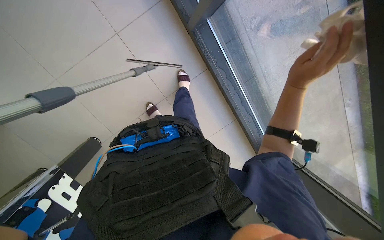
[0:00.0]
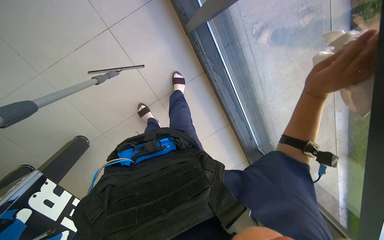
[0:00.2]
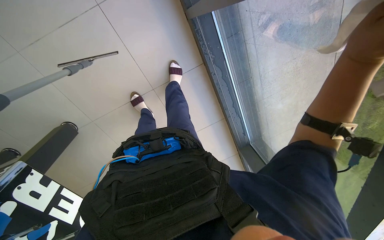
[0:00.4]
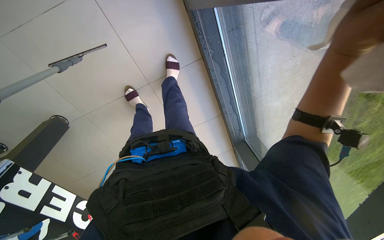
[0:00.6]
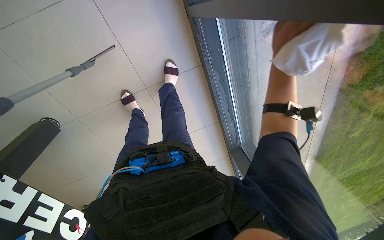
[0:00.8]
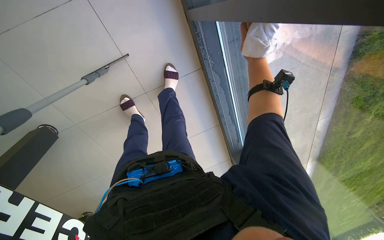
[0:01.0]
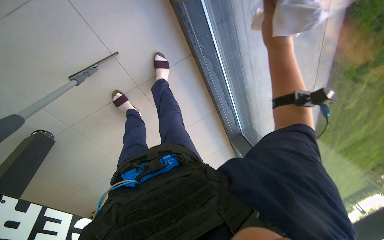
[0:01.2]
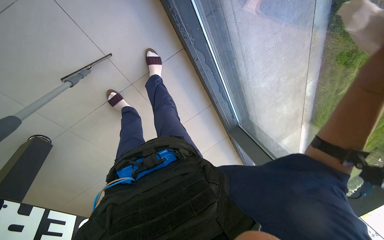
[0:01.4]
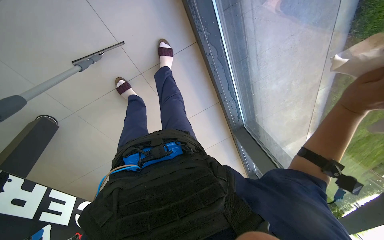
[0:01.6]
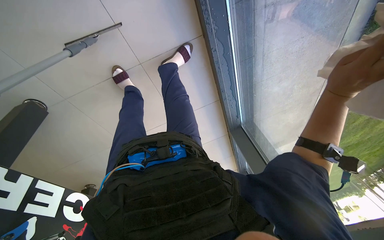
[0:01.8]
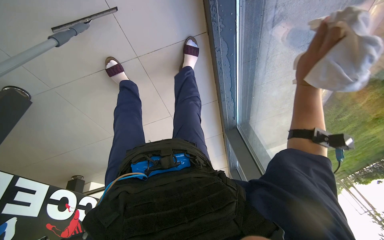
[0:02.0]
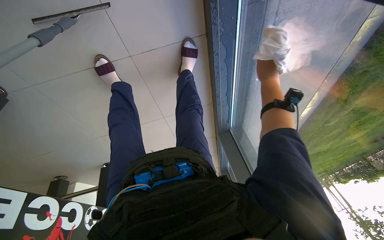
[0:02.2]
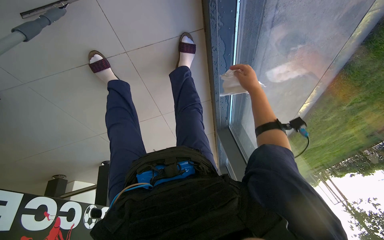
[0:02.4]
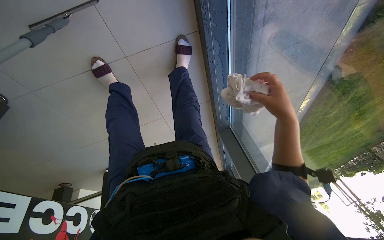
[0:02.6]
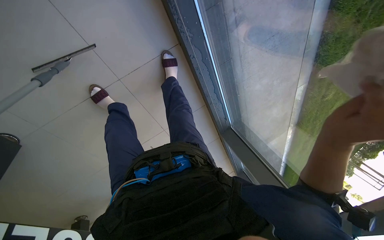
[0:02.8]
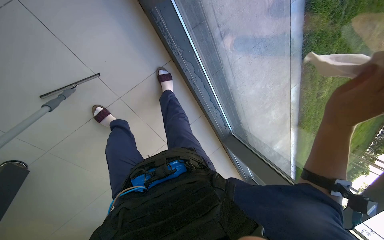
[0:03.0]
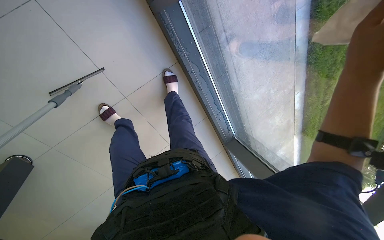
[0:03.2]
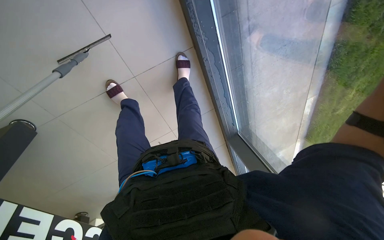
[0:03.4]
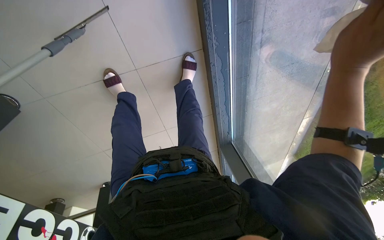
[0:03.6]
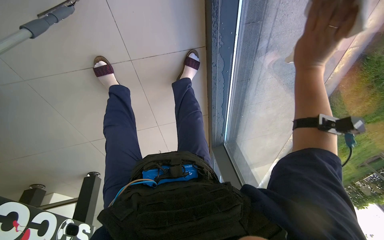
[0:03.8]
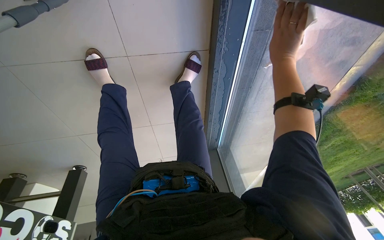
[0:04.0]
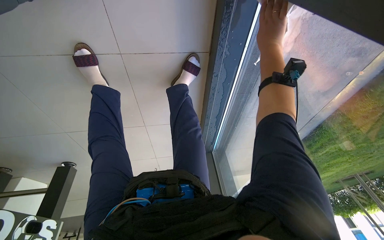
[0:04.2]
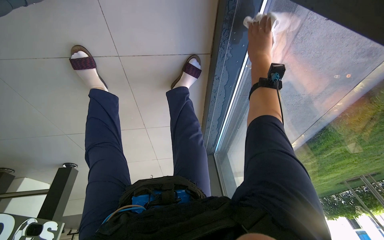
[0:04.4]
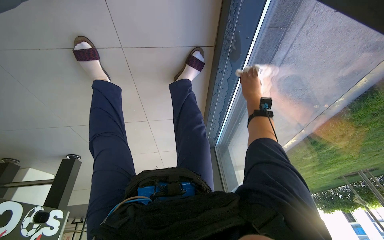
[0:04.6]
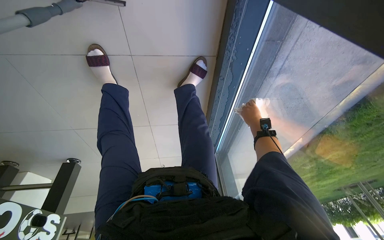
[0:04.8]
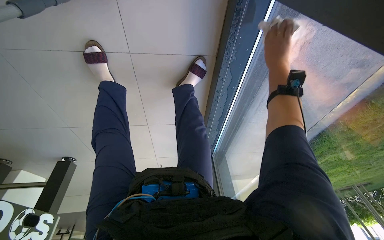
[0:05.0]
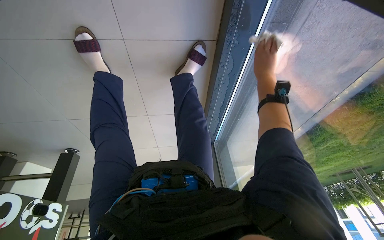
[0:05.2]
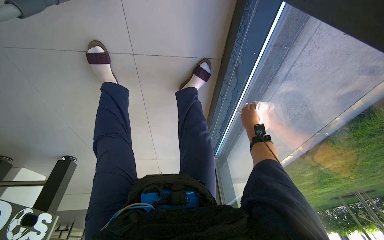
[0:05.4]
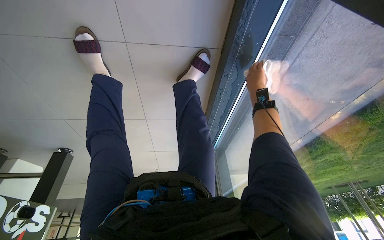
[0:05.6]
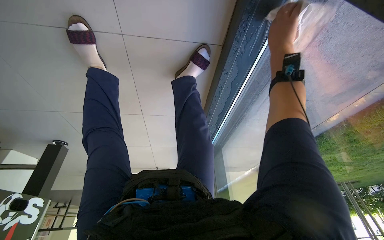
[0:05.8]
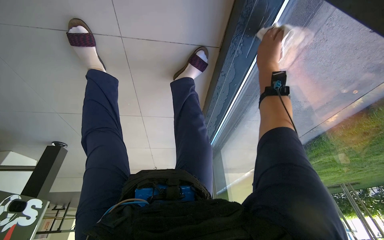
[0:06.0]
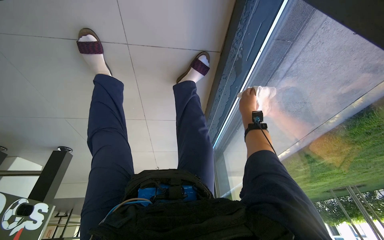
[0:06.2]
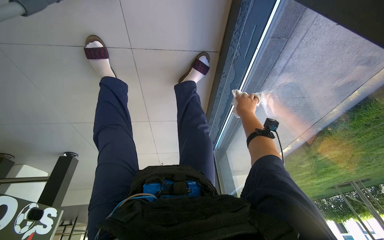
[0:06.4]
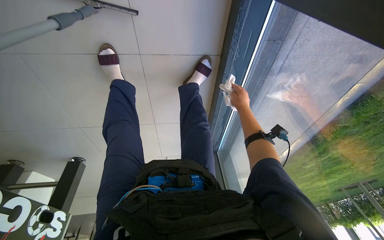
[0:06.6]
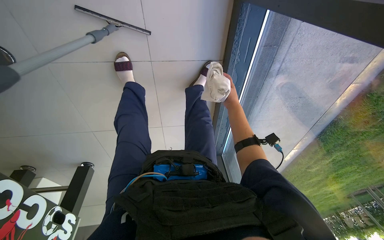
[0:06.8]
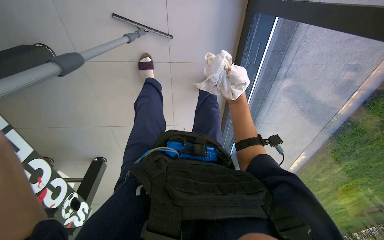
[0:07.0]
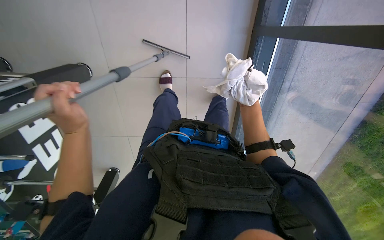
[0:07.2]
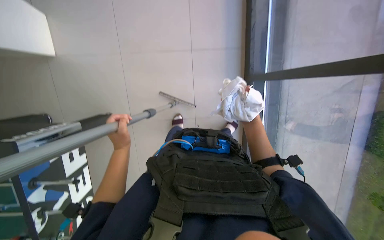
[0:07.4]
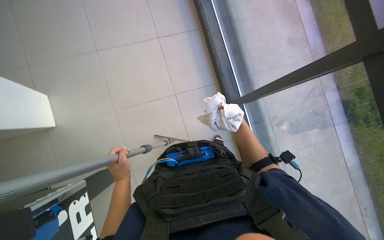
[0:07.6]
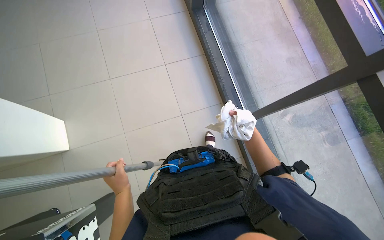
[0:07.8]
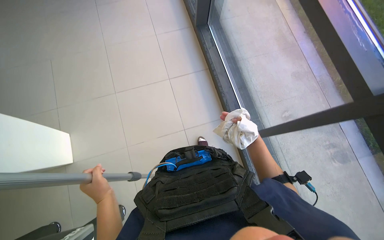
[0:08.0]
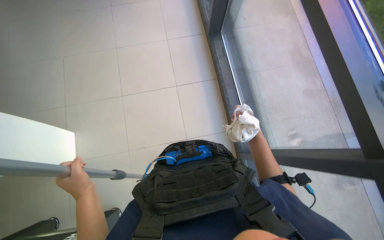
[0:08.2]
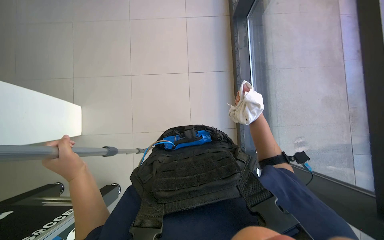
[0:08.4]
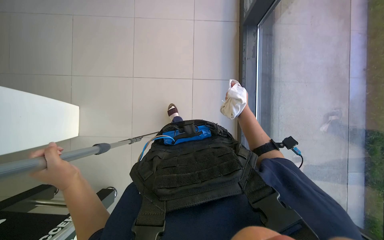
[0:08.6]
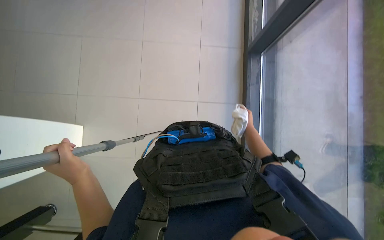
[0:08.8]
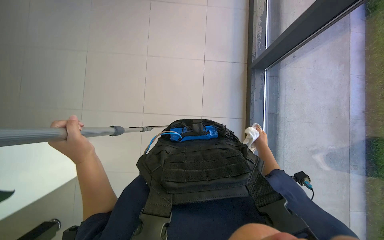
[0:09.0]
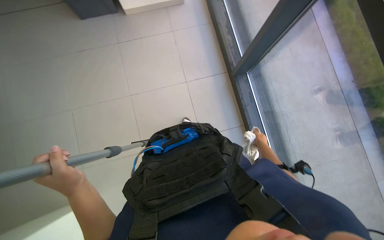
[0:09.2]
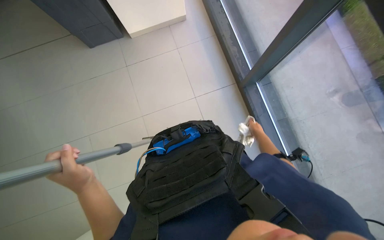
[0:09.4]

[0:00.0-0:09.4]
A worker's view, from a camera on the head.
Job: cleaning windows.
The whole recording: Wiping window frames with cloth. The worker wipes the lower window frames and glass with a white cloth.
0:00.0 to 0:01.6: The camera pitches downward, by about 15 degrees.
0:03.2 to 0:04.8: Everything in view rotates roughly 30 degrees clockwise.
0:04.8 to 0:06.2: The right hand reaches about 25 cm up the picture, then returns.
0:06.2 to 0:07.8: The camera travels about 70 cm. The wearer looks some 45 degrees further upward.

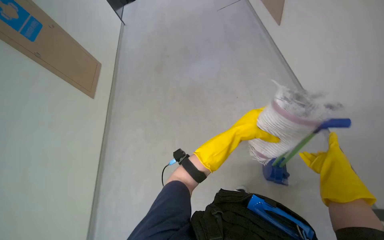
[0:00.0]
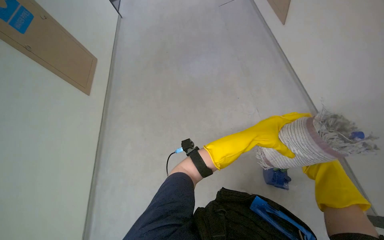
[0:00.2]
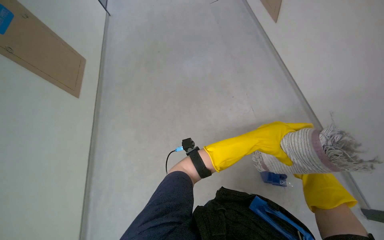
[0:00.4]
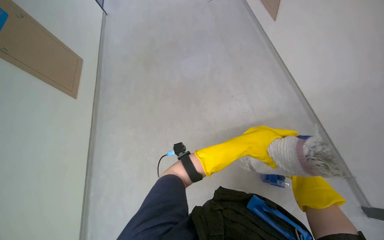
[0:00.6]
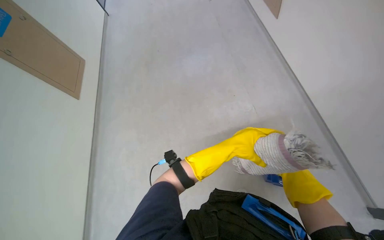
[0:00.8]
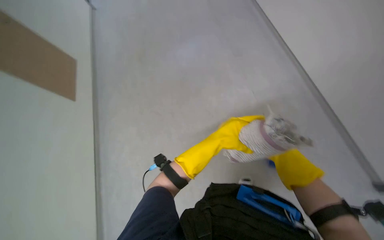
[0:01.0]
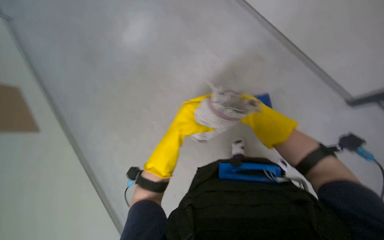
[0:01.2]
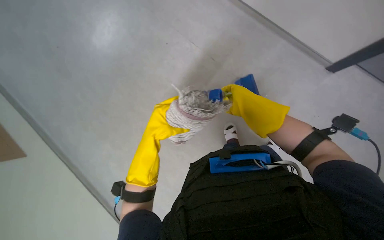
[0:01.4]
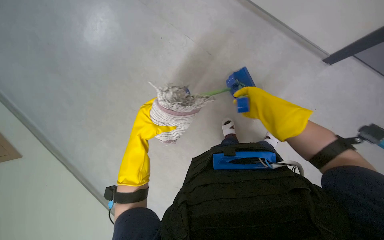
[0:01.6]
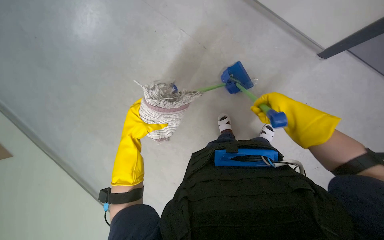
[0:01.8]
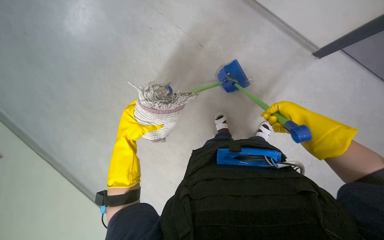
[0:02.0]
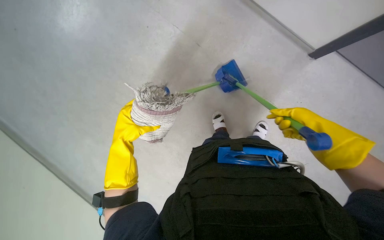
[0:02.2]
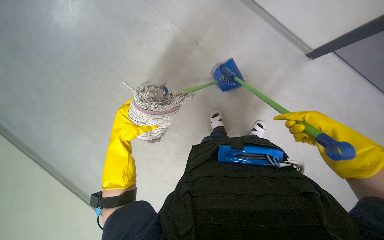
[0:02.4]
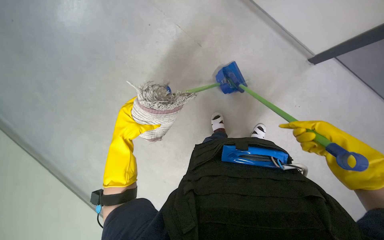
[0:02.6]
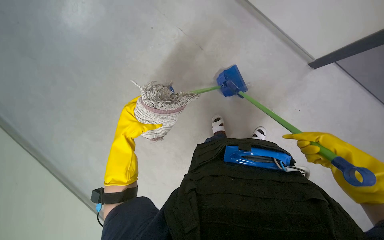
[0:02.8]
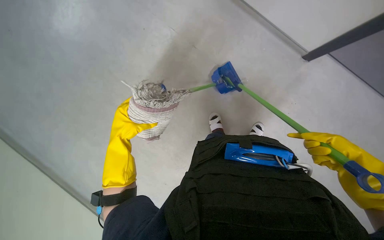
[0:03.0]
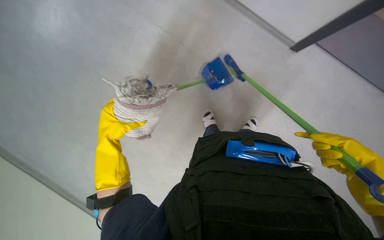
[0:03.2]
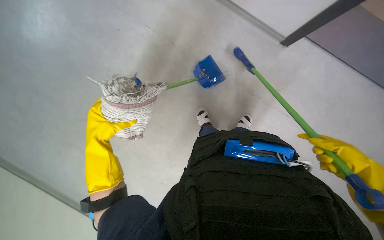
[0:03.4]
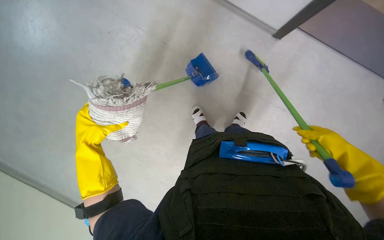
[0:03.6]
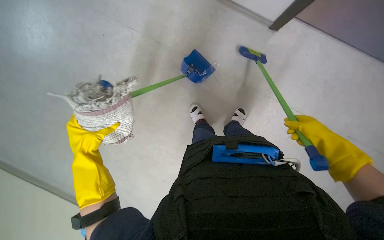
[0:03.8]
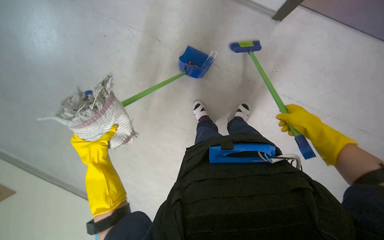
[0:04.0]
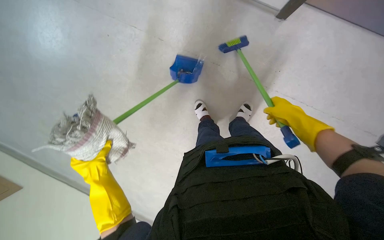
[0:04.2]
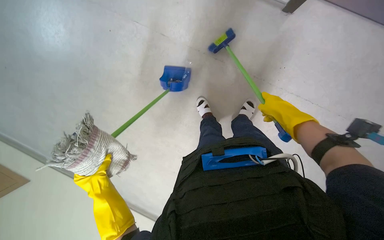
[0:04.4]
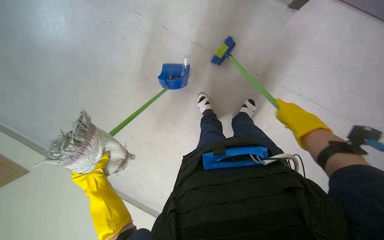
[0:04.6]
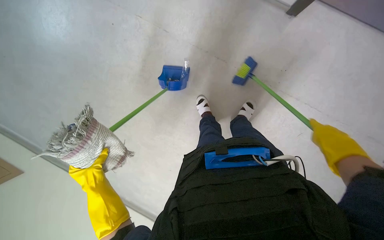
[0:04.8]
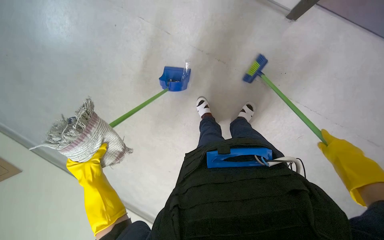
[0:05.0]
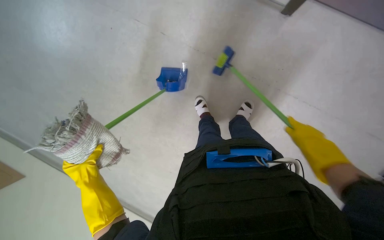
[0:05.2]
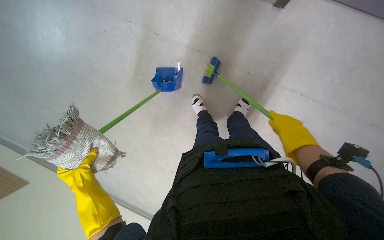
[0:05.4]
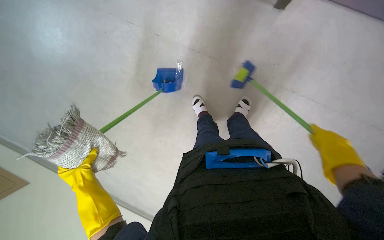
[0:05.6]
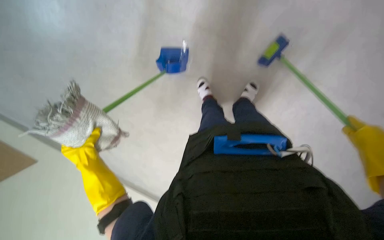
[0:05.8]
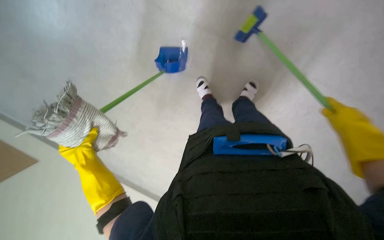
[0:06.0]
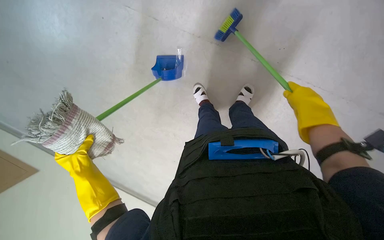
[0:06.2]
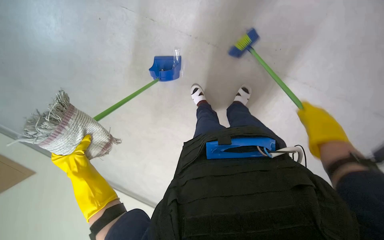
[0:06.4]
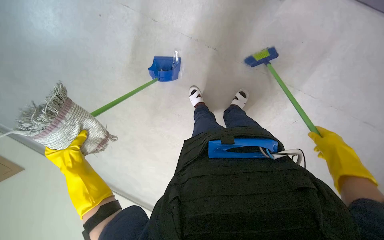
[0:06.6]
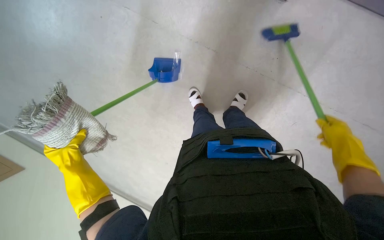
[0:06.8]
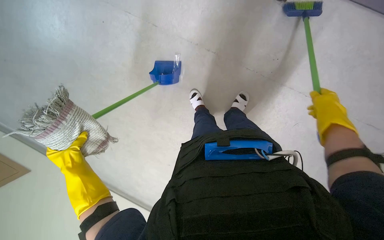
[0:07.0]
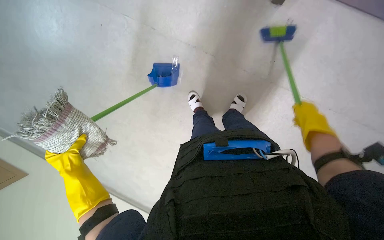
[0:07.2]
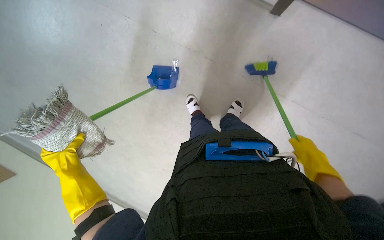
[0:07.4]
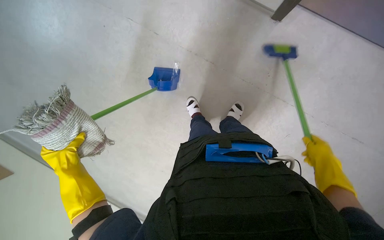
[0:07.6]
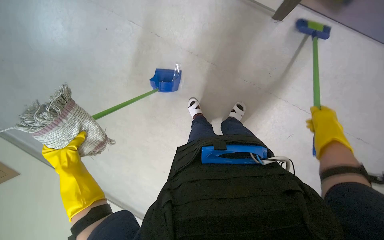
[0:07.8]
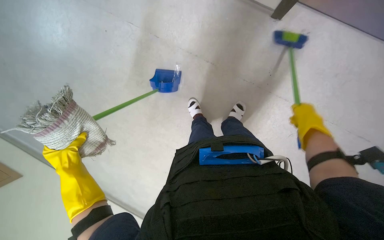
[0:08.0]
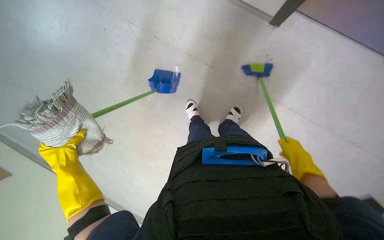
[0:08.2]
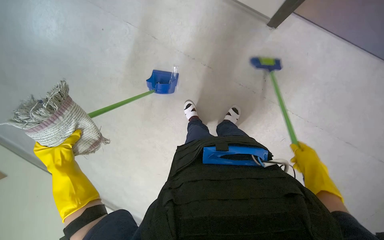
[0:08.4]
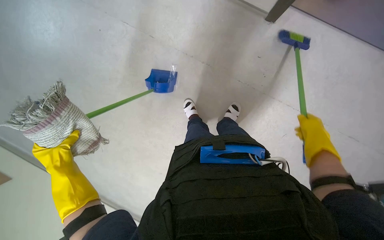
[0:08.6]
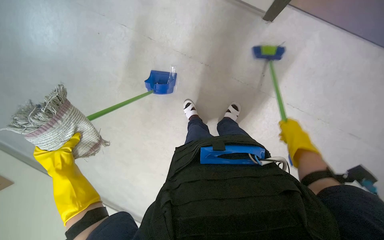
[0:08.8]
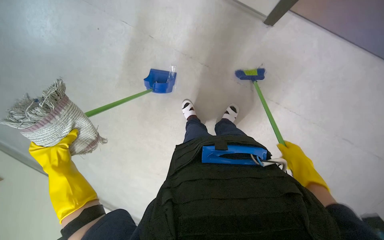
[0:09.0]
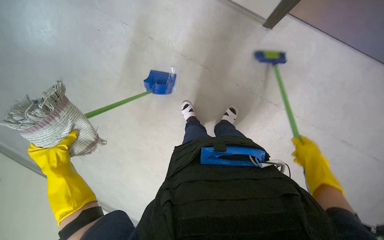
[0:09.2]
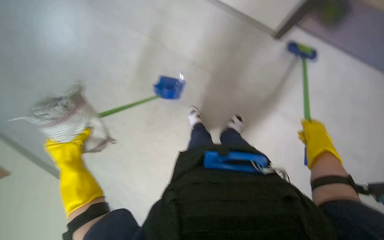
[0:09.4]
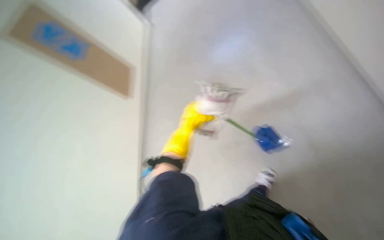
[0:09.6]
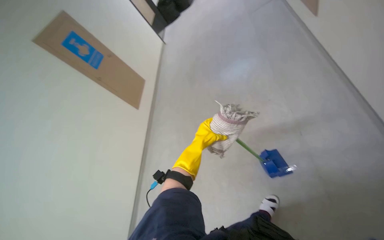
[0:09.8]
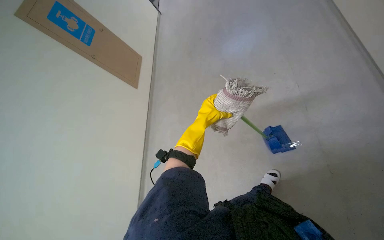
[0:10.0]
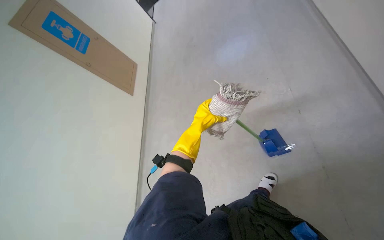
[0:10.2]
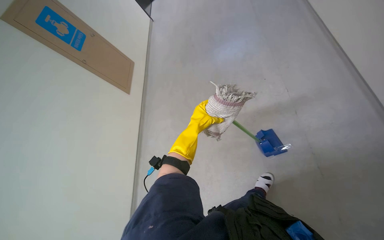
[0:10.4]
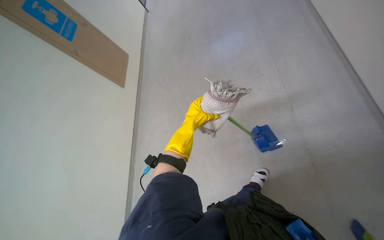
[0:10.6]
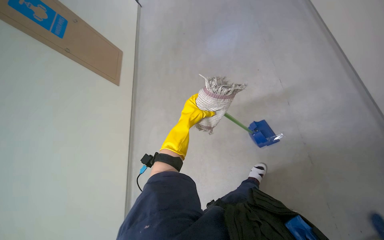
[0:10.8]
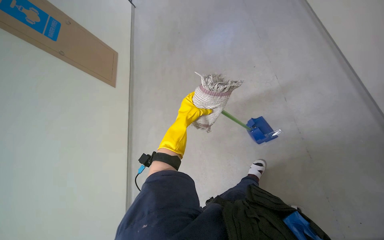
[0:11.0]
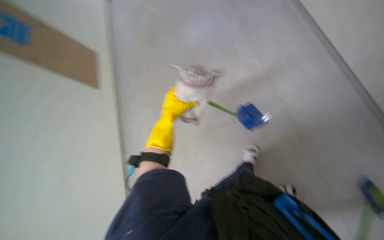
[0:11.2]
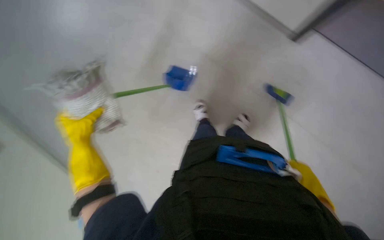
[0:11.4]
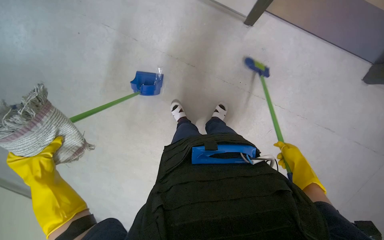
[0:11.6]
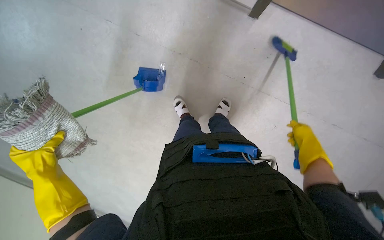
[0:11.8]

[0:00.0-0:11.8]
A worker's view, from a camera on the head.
Job: sweeping floor.
The whole recording: Sweeping debris into dustpan. The worker sweeps debris from the floor into a dustpan using a small brush.
0:00.0 to 0:01.4: The wearer looks some 45 degrees further to the right. The camera pitches downward, by approximately 15 degrees.
0:03.0 to 0:04.4: Everything in view rotates roughly 30 degrees counterclockwise.
0:07.4 to 0:08.8: The right hand moves up and down the picture over about 15 cm, changing direction 2 times.
0:08.8 to 0:10.4: The left hand moves to the right, roughly 35 cm.
0:10.4 to 0:11.8: The head turns to the right by approximately 60 degrees. The view tilts about 20 degrees downward.
